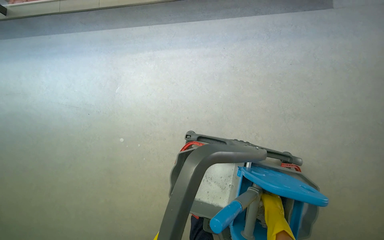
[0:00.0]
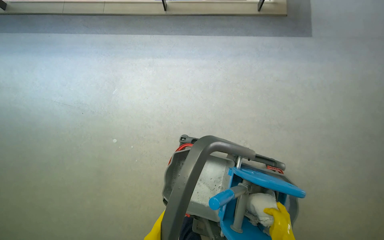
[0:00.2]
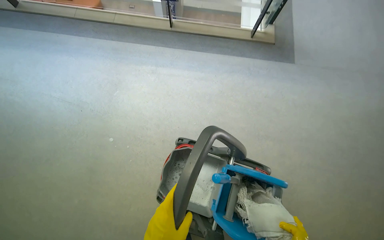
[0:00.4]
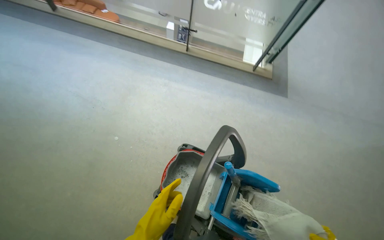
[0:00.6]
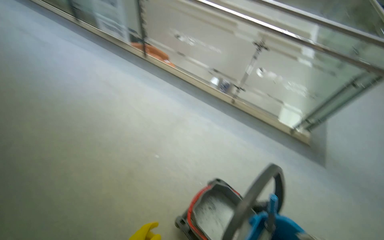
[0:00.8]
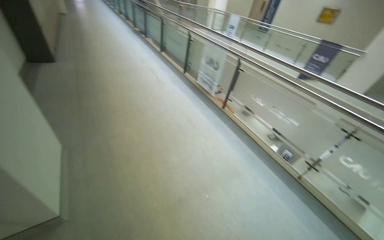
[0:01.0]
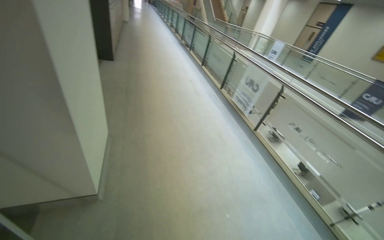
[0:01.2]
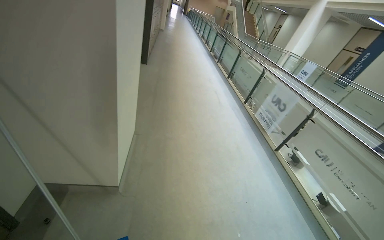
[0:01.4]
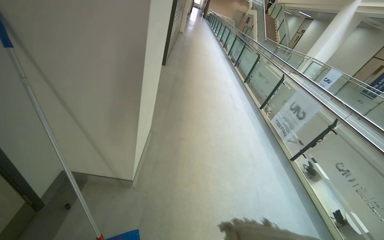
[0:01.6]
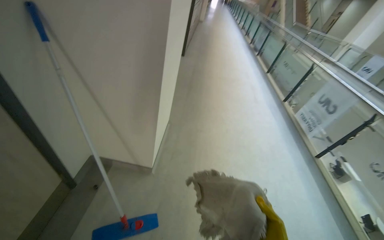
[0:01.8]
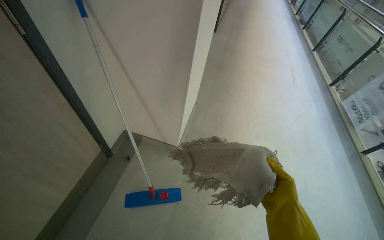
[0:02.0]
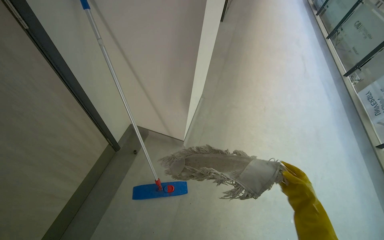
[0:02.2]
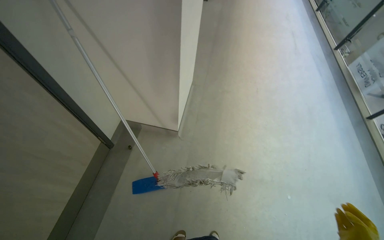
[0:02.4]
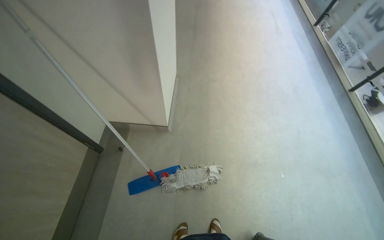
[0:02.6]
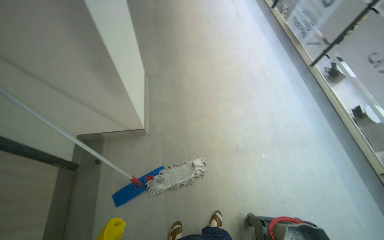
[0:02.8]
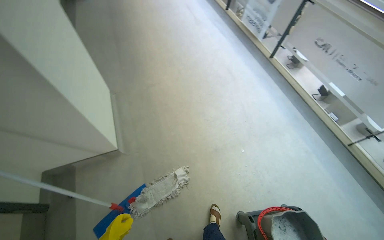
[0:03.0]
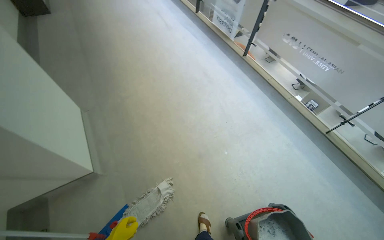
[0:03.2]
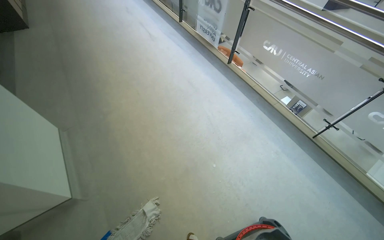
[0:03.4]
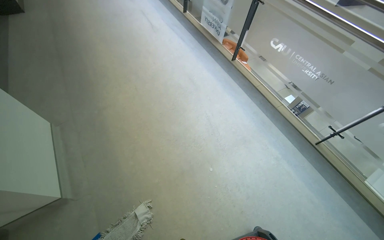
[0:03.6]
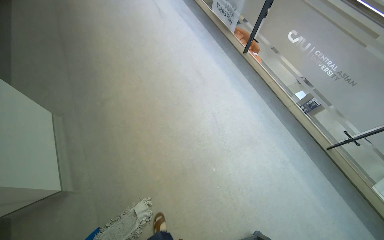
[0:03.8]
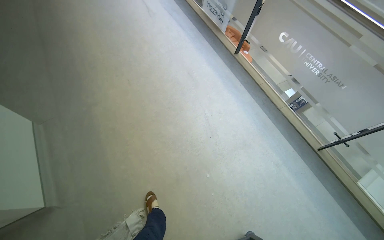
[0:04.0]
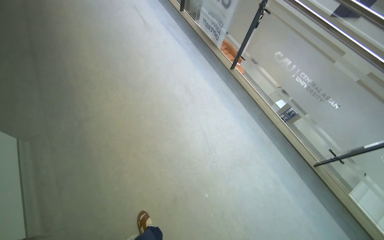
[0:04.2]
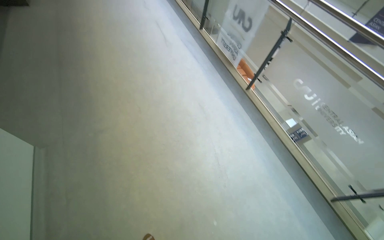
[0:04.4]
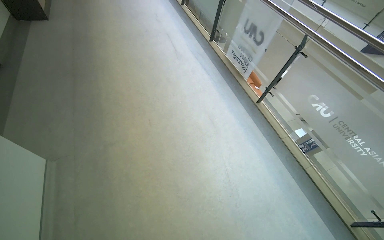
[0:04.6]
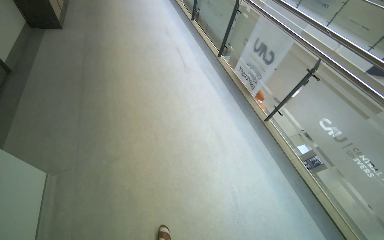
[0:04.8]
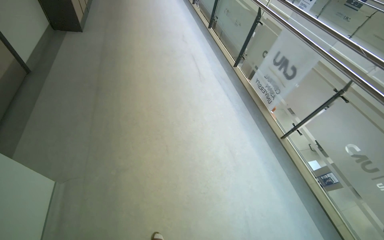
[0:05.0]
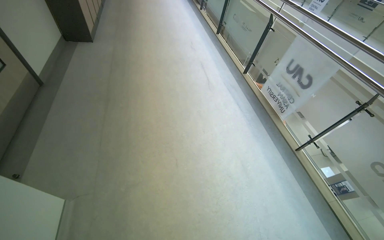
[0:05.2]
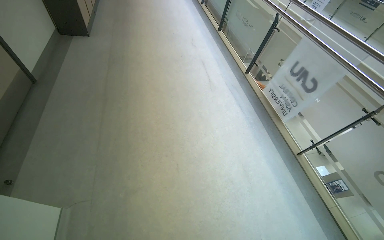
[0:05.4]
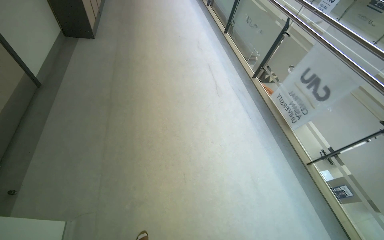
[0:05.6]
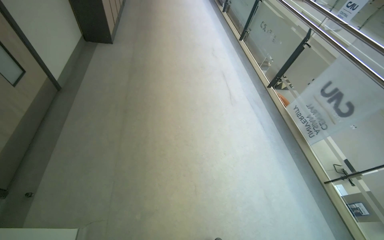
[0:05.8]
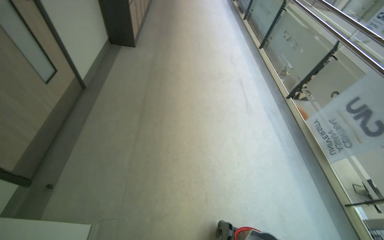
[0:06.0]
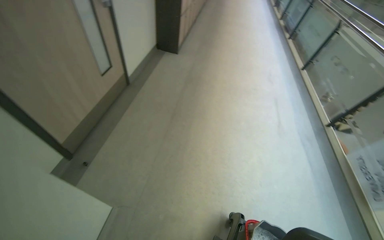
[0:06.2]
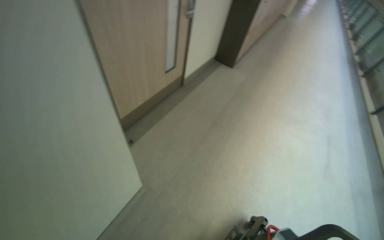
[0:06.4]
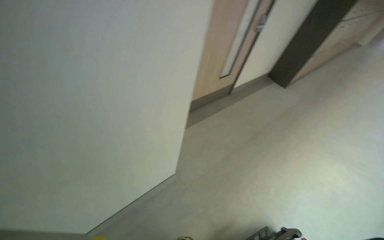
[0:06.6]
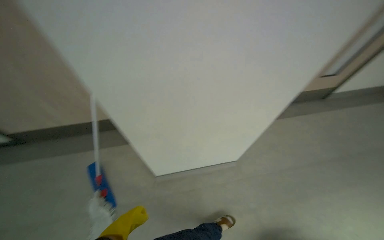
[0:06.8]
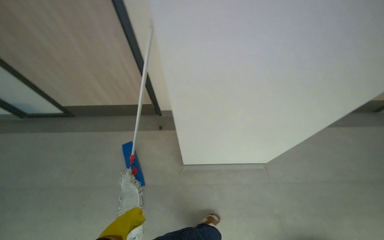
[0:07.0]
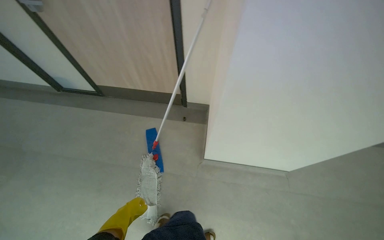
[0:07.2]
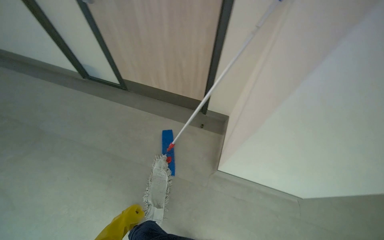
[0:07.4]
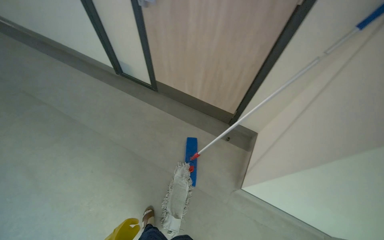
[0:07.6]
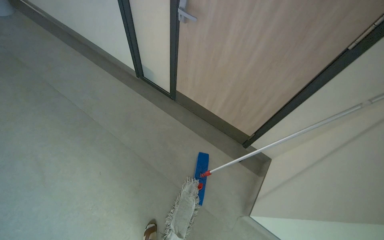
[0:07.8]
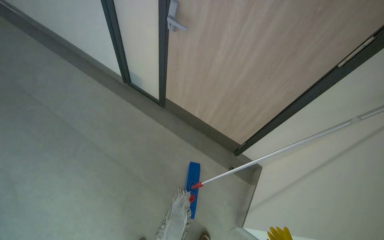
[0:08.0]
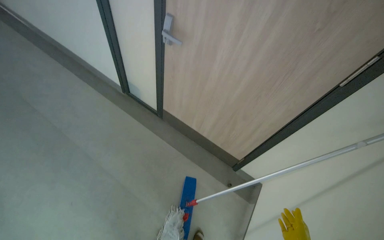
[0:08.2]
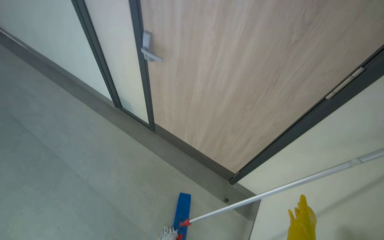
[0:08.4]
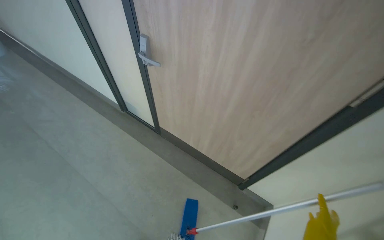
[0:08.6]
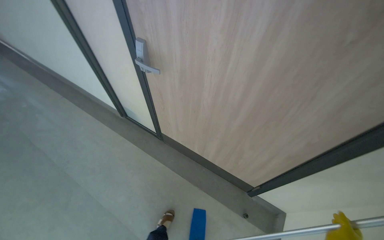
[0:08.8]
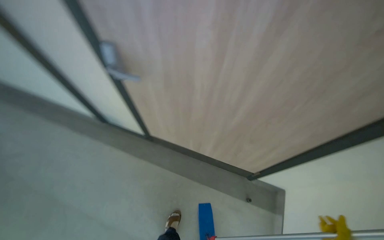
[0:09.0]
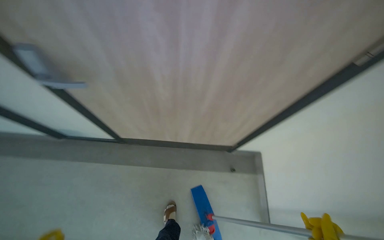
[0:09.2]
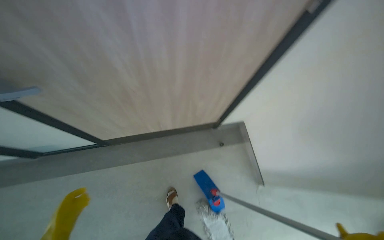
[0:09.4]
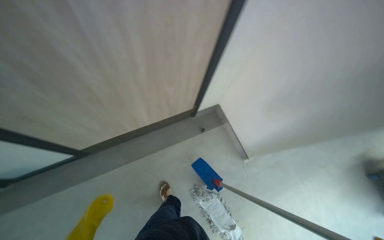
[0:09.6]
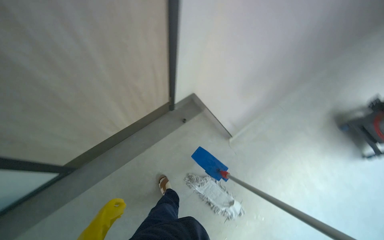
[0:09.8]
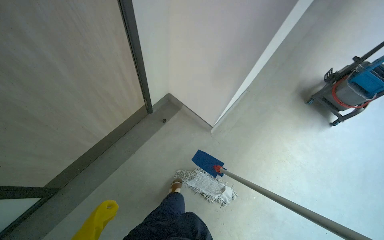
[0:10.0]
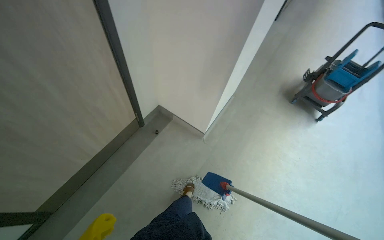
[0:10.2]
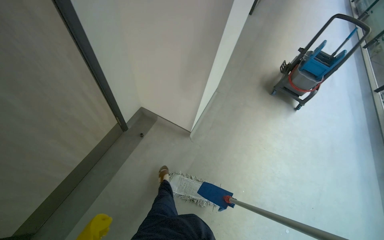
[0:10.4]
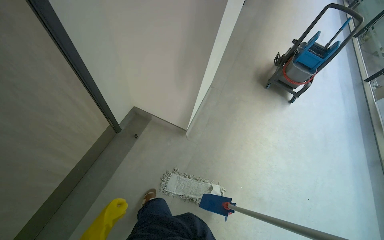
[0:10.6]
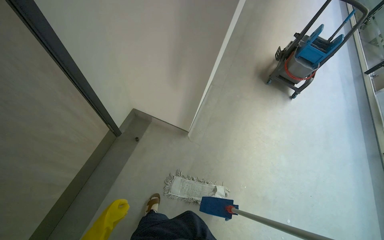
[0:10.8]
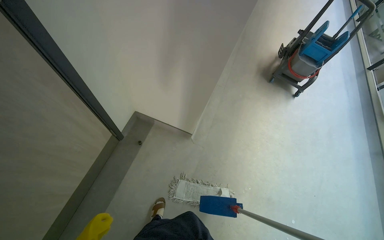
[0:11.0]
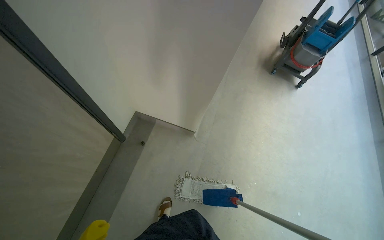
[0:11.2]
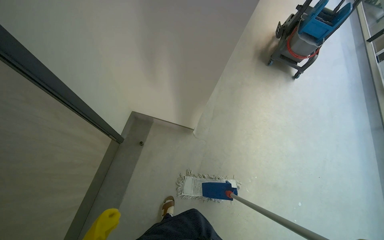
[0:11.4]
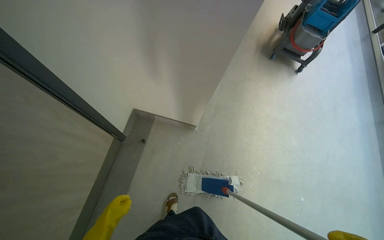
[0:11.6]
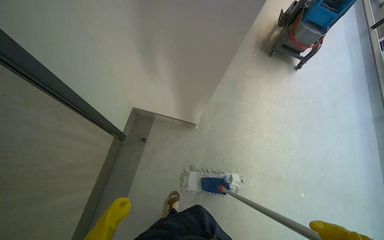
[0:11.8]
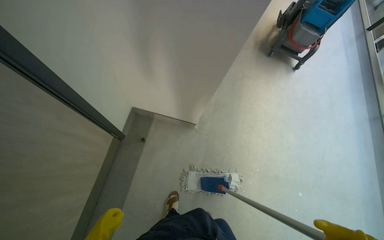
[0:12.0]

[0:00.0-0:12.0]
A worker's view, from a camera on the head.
Job: mopping floor.
The whole recording: Mopping hallway floor. The worker mops the hallway floor, periodically wringing out the mop head in the bucket.
0:00.0 to 0:01.6: The camera travels roughly 1 m. The wearer looks about 85 degrees further to the left. The view tips upward by about 60 degrees.
0:01.6 to 0:03.0: The view tips downward by some 20 degrees. The scene rotates counterclockwise by roughly 30 degrees.
0:03.0 to 0:04.4: The camera travels roughly 70 cm.
0:04.4 to 0:06.0: The camera travels some 90 cm. The wearer's head swings some 20 degrees to the left.
0:06.0 to 0:07.6: The camera travels some 1 m. The wearer's head swings approximately 120 degrees to the left.
0:07.6 to 0:09.0: The camera is carried about 70 cm.
0:09.0 to 0:10.4: The wearer's head swings roughly 85 degrees to the right.
0:10.4 to 0:12.0: The camera pitches downward, by about 15 degrees.

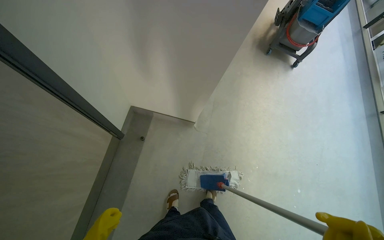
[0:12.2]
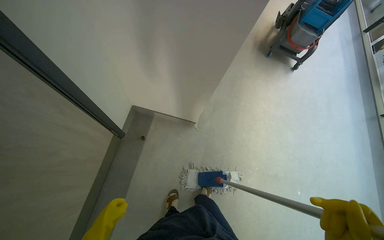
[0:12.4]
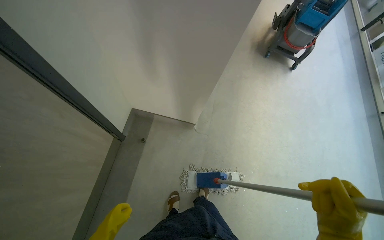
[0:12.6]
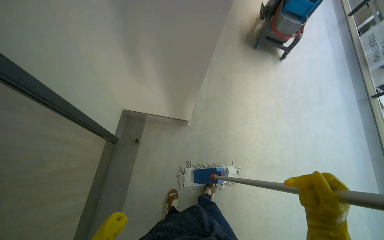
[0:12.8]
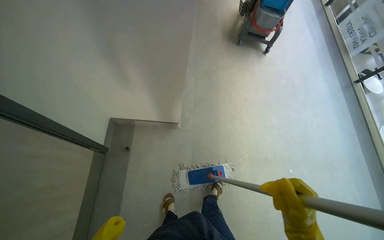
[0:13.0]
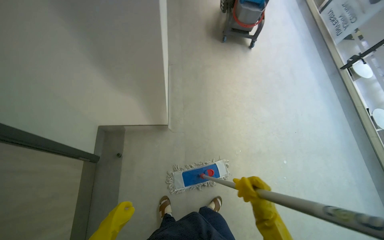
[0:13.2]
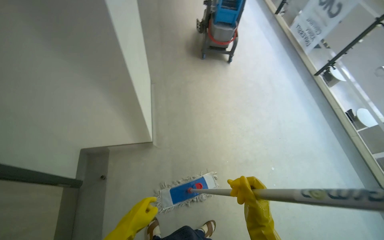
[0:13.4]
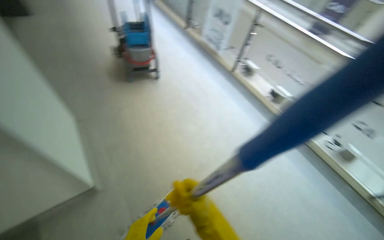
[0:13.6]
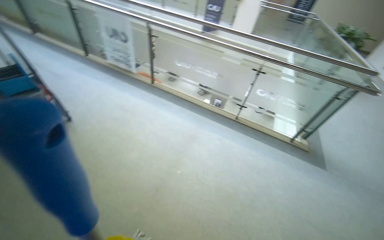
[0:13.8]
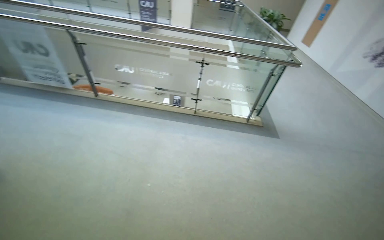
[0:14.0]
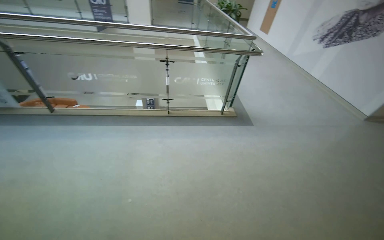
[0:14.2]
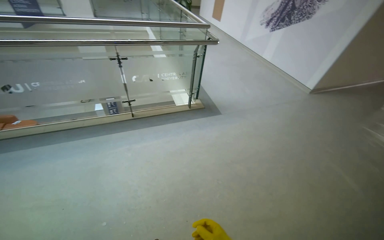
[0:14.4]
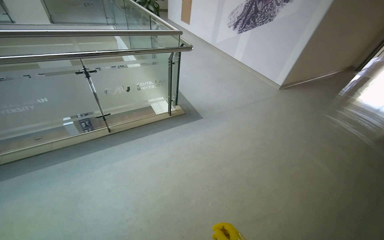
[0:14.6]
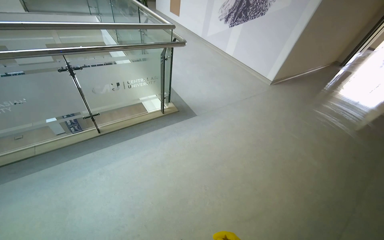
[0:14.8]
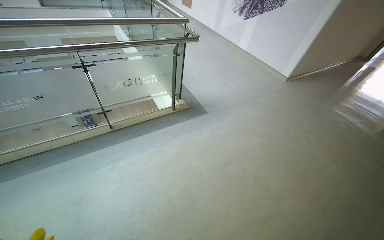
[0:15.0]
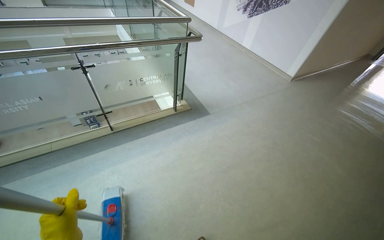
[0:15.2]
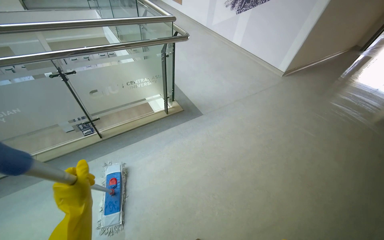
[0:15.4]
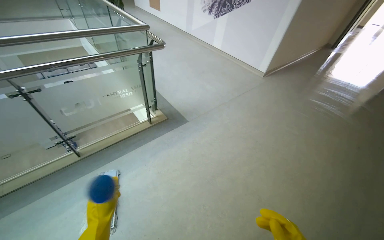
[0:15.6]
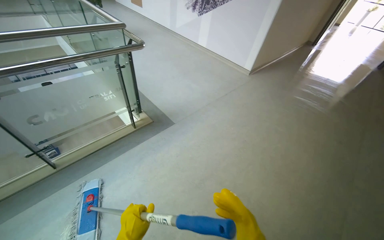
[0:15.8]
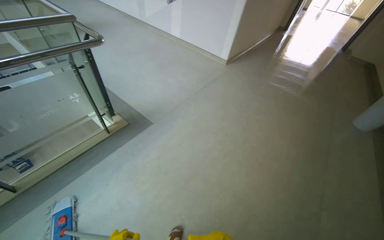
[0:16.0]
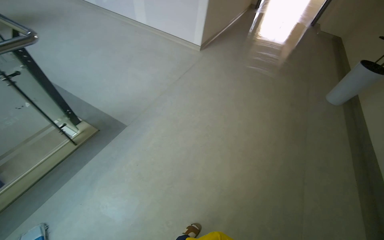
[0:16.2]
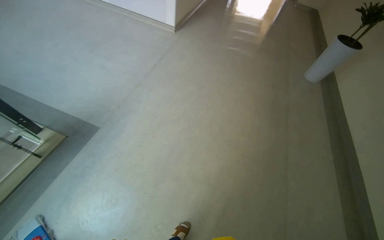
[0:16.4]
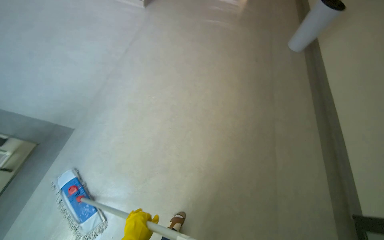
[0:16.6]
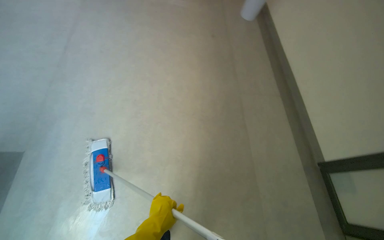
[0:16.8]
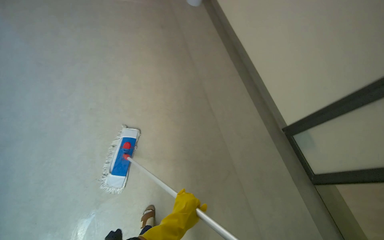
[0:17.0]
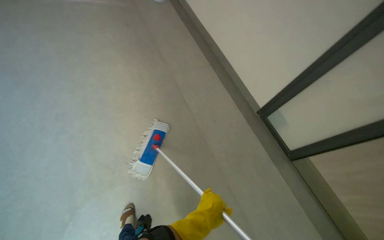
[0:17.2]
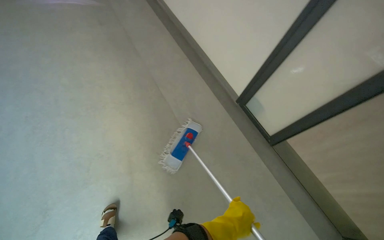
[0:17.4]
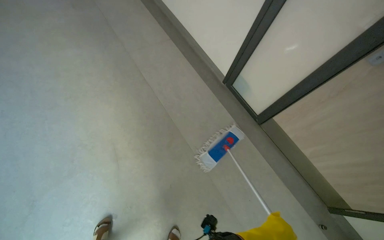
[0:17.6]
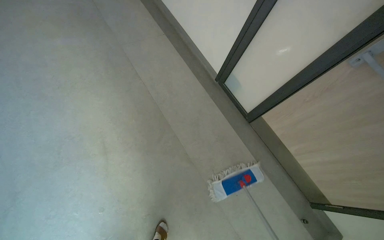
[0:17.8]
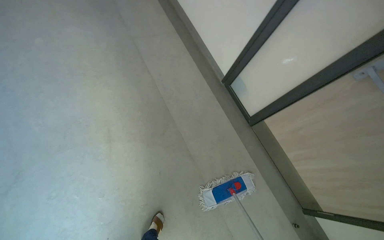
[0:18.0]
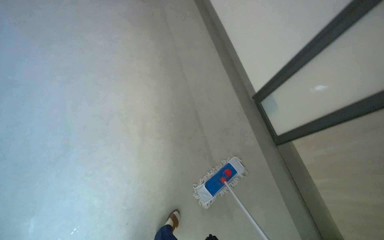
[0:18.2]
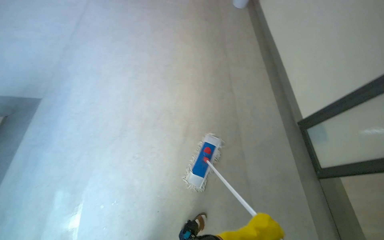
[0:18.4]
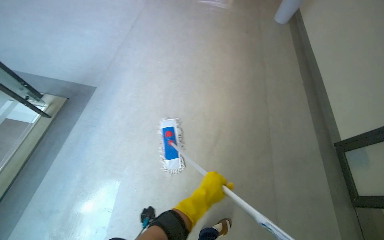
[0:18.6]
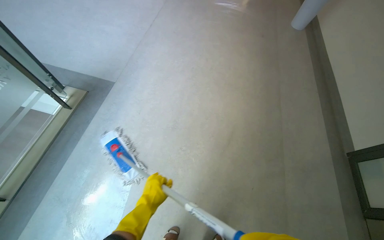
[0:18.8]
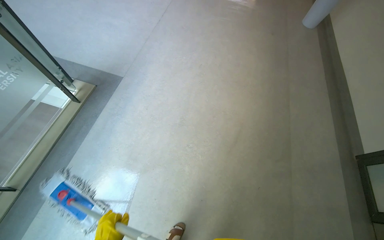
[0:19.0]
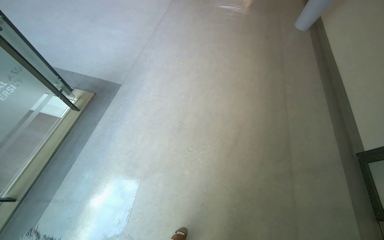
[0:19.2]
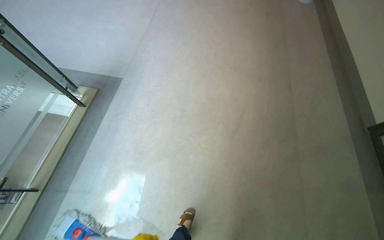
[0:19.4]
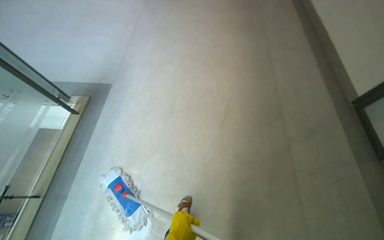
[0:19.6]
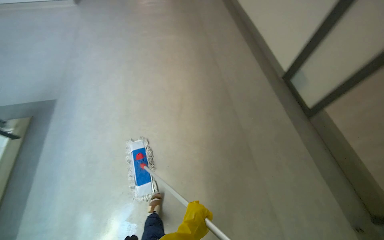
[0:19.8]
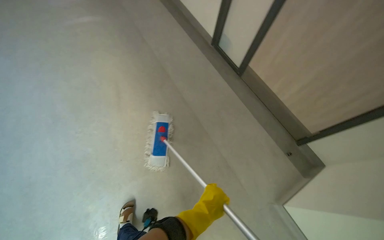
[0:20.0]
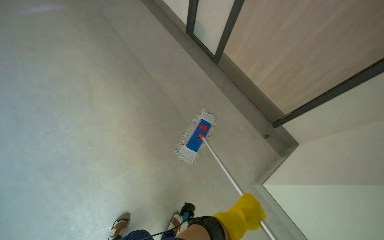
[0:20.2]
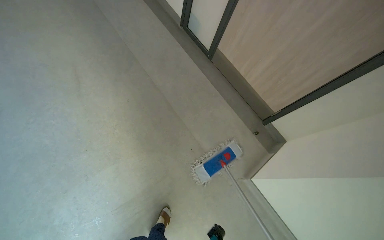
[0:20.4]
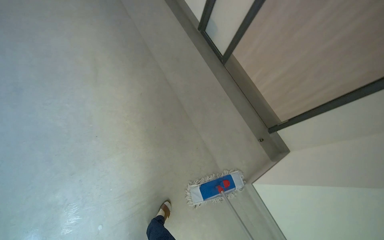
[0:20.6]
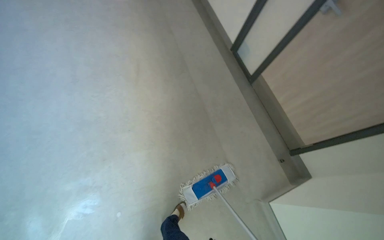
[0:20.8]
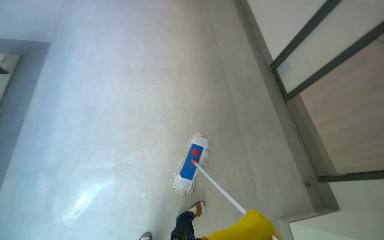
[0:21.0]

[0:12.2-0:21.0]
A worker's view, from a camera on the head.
Job: mopping floor.
The whole recording: Mopping hallway floor. The worker mops the hallway floor, periodically wringing out the mop head in the bucket.
0:12.2 to 0:13.6: The camera travels roughly 40 cm. The head rotates roughly 45 degrees to the right.
0:13.6 to 0:15.2: The head travels some 80 cm. The wearer's head swings about 85 degrees to the right.
0:15.2 to 0:16.6: The head travels about 80 cm. The head rotates some 45 degrees to the right. The view tips downward by some 20 degrees.
0:16.6 to 0:18.0: The wearer looks approximately 25 degrees further to the right.
0:18.0 to 0:19.6: The wearer moves about 60 cm. The wearer's head swings roughly 35 degrees to the left. The wearer looks about 15 degrees further upward.
